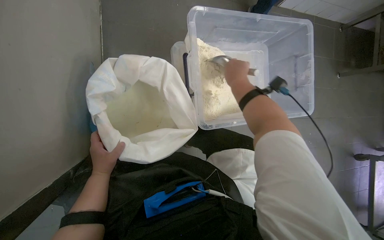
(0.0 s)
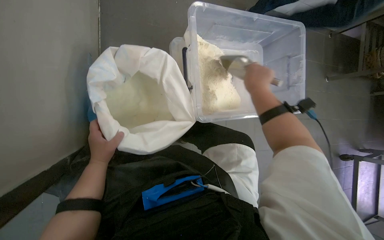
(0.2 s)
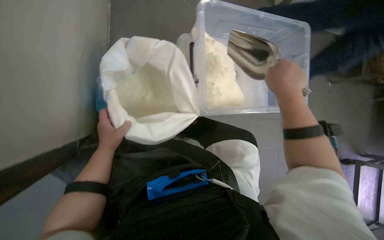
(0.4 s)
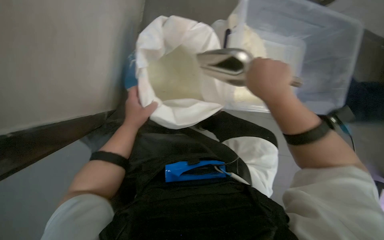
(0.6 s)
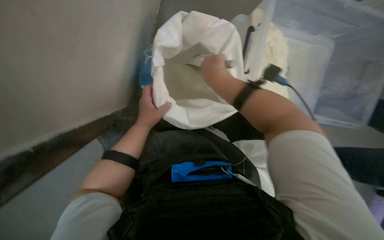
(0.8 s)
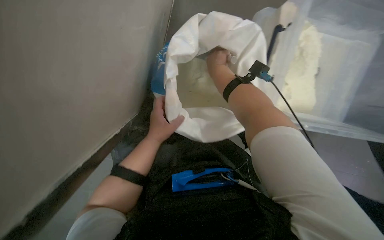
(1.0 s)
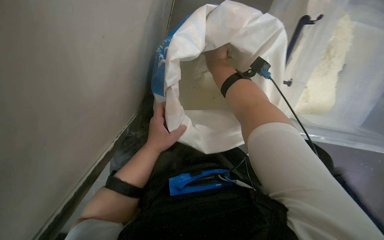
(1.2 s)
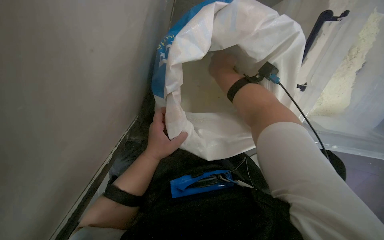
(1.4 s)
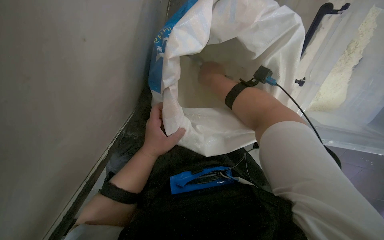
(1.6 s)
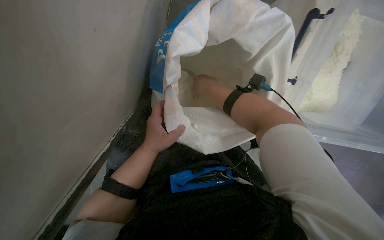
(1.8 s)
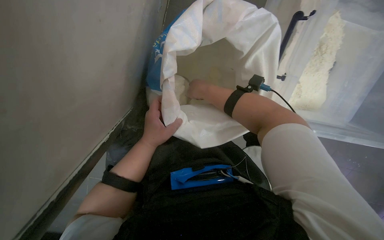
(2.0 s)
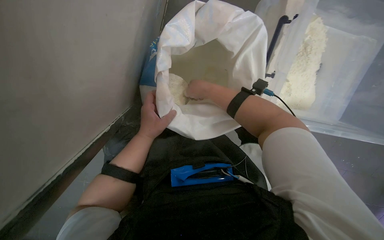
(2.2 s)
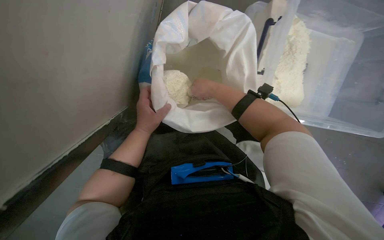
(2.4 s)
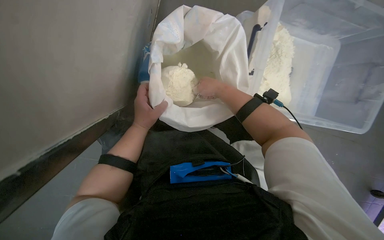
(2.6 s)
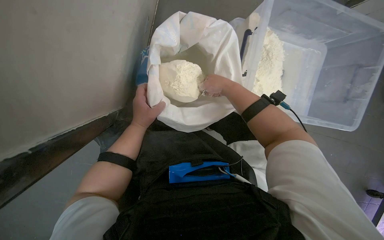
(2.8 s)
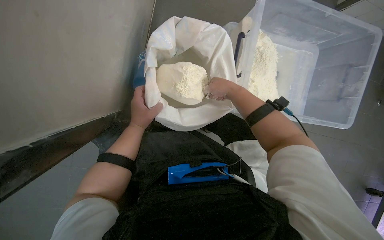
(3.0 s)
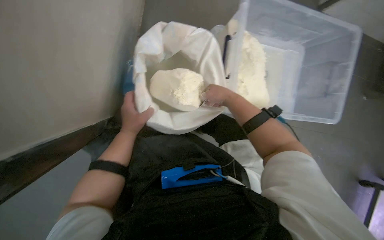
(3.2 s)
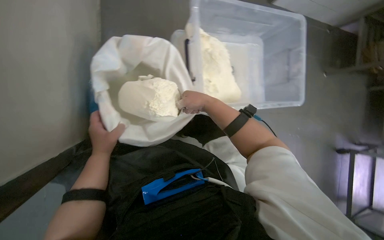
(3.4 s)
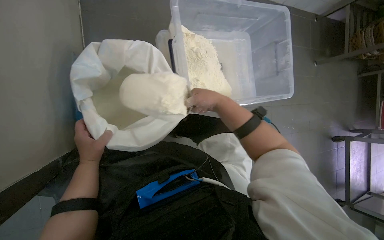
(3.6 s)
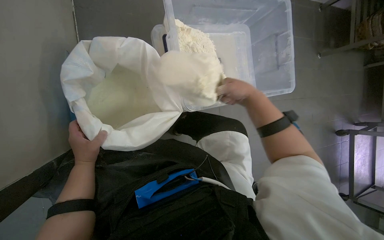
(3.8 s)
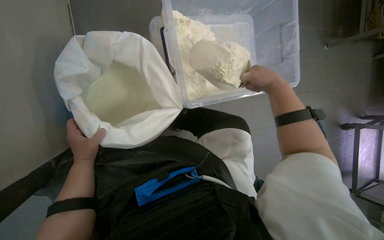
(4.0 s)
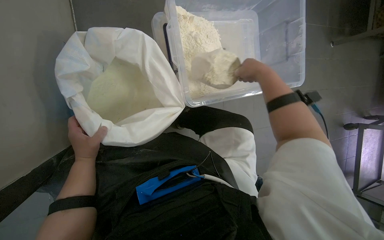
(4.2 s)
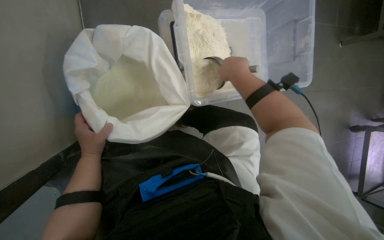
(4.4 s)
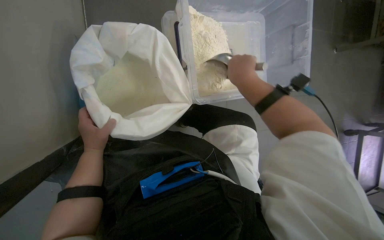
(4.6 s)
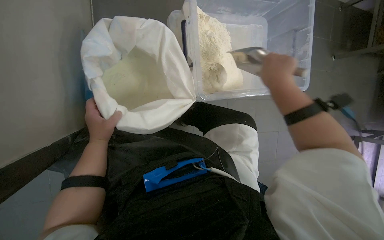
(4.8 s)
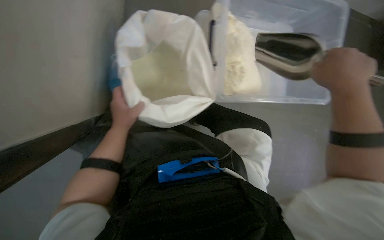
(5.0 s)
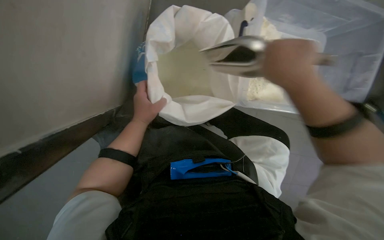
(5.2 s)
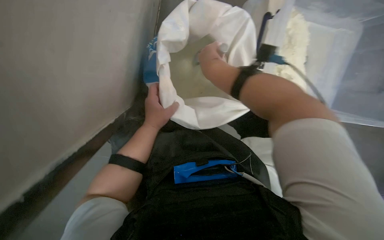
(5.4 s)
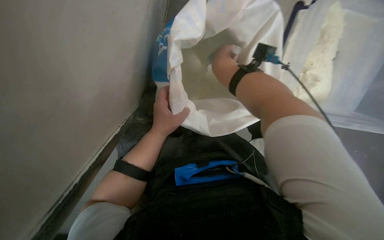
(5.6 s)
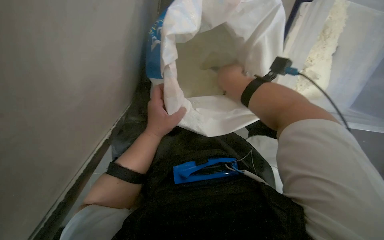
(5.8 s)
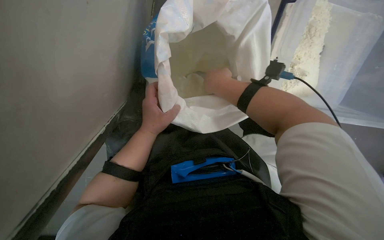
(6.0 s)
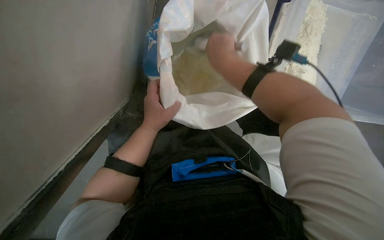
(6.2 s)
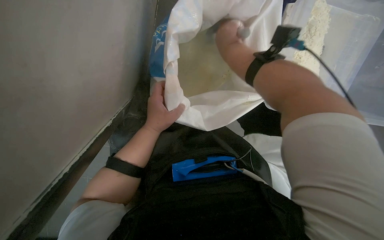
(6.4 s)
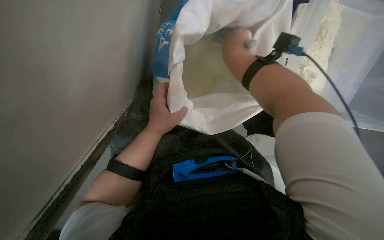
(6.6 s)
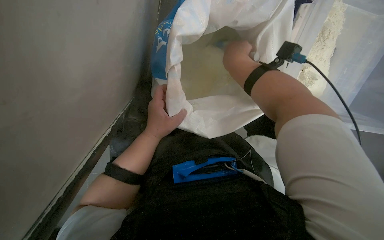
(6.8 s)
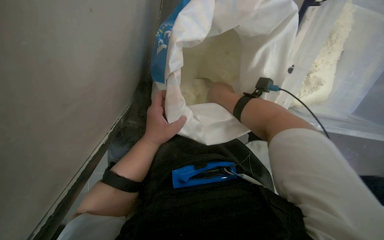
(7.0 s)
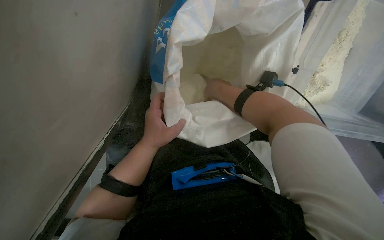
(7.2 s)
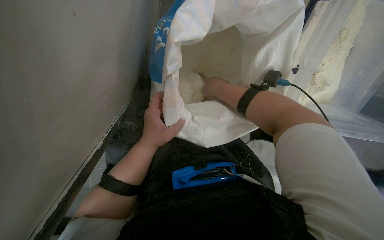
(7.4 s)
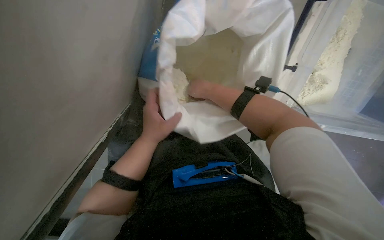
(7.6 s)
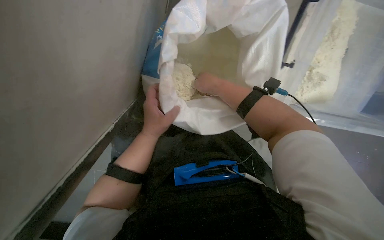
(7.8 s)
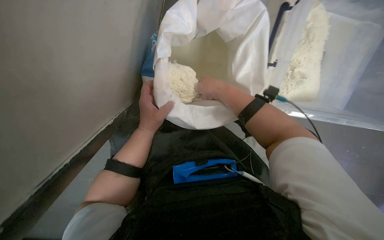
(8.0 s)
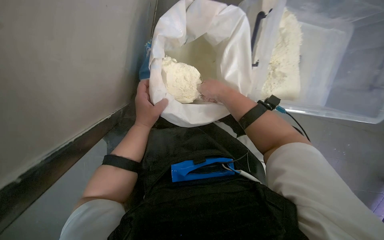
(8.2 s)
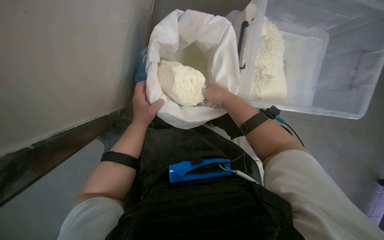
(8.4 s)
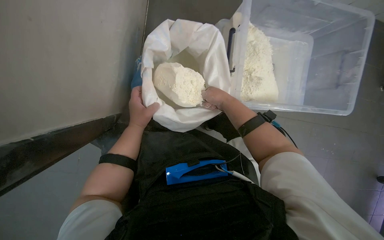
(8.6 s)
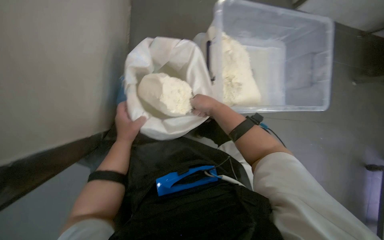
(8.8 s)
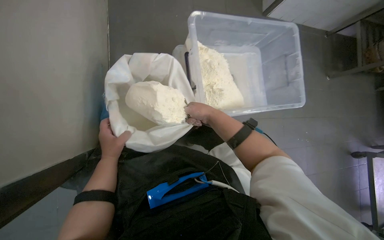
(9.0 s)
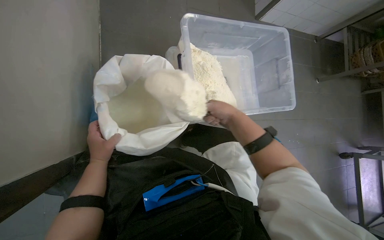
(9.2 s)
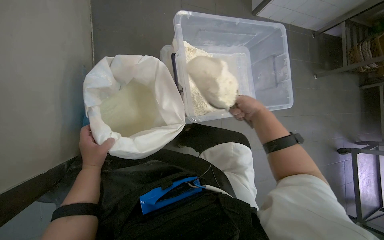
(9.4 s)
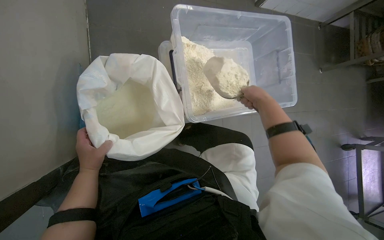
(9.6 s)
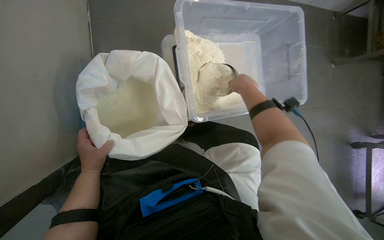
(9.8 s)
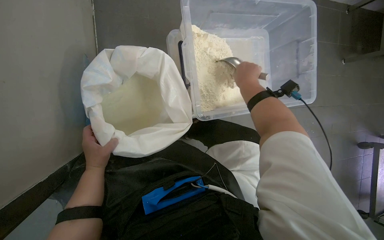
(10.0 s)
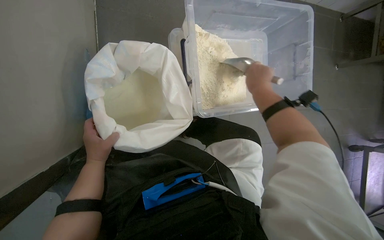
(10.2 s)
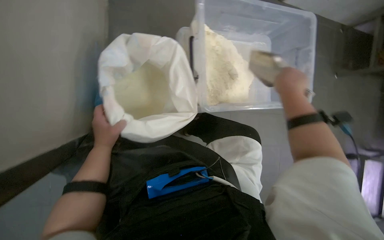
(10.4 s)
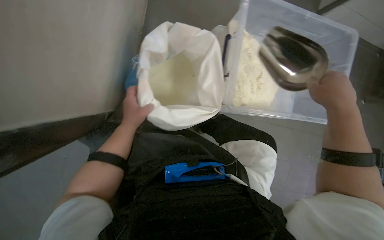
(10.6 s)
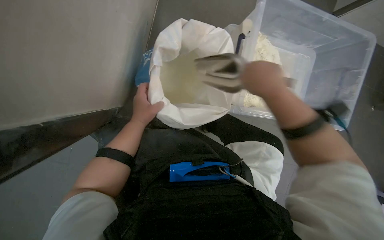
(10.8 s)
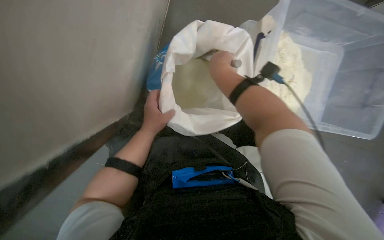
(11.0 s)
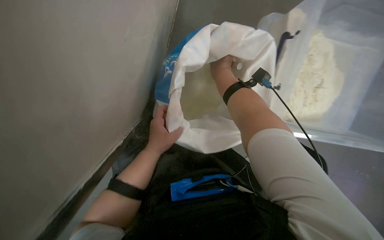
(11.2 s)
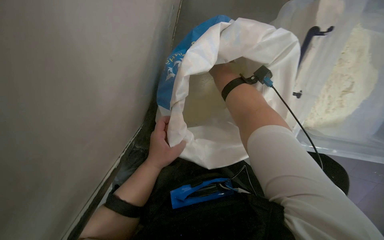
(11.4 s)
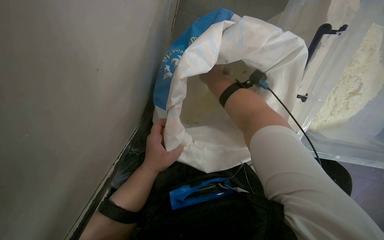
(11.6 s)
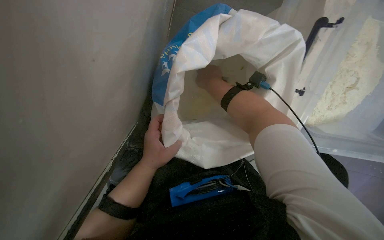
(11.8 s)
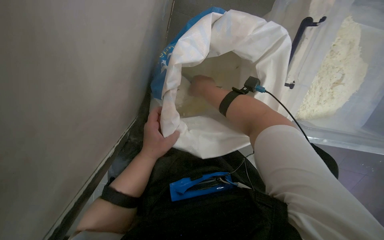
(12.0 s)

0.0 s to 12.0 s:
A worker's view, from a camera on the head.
Job: preparing food.
The whole recording: Scooping powder into container. The worker scoops powder from a large bag into a clear plastic container.
0.0 to 1.6 s: The wearer's head swings about 25 degrees to the left. The view tips downward by approximately 20 degrees. The right hand heads to the left, covering roughly 30 cm, and goes nearer to the camera and returns, some 15 cm each way.
1.6 to 3.0 s: The view tips upward by approximately 15 degrees. The right hand goes about 15 cm to the right.
3.0 to 4.4 s: The right hand moves approximately 30 cm to the right and comes back.
6.0 to 7.6 s: The right hand travels farther from the camera by some 10 cm, and travels up the picture and back again, about 10 cm each way.
7.6 to 9.0 s: The wearer's head swings roughly 25 degrees to the right. The view tilts about 25 degrees upward. The right hand is displaced down the picture by some 10 cm.
9.0 to 10.4 s: The right hand is displaced to the right and nearer to the camera by about 20 cm.
10.4 to 12.0 s: The wearer looks roughly 20 degrees further to the left. The view tilts about 15 degrees downward. The right hand goes approximately 40 cm to the left and farther from the camera.

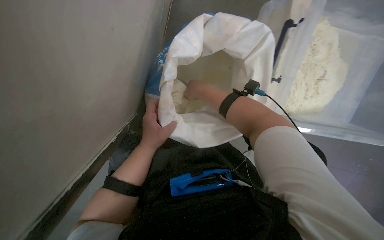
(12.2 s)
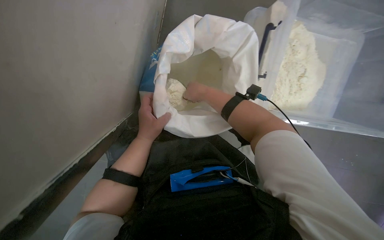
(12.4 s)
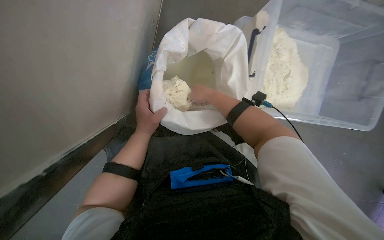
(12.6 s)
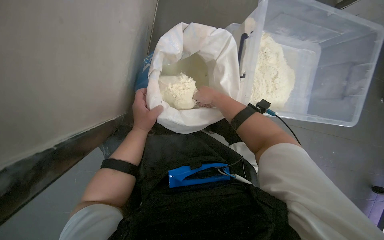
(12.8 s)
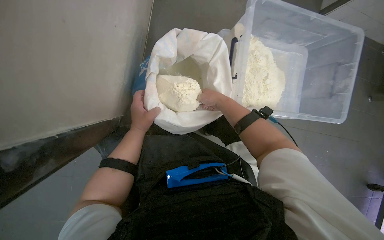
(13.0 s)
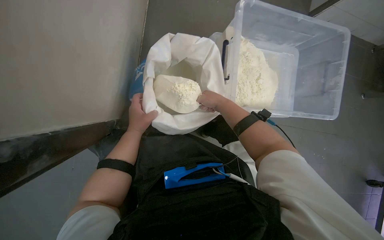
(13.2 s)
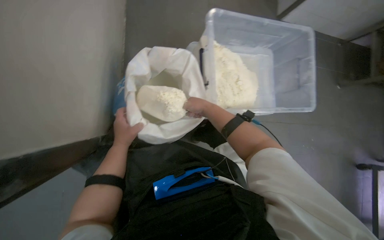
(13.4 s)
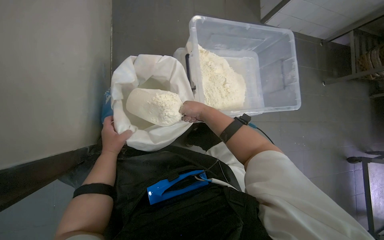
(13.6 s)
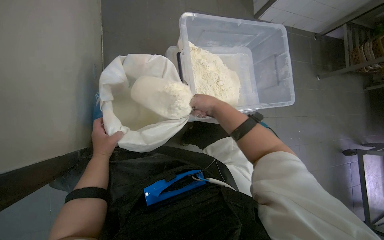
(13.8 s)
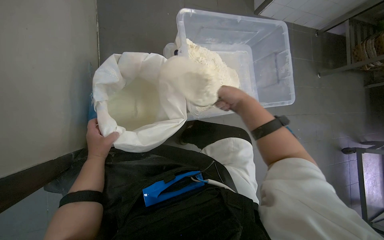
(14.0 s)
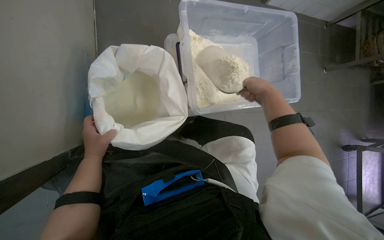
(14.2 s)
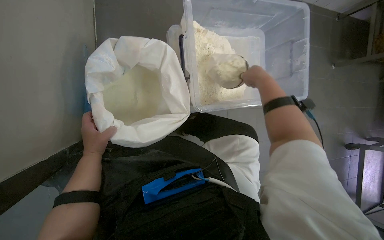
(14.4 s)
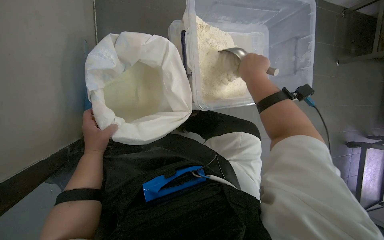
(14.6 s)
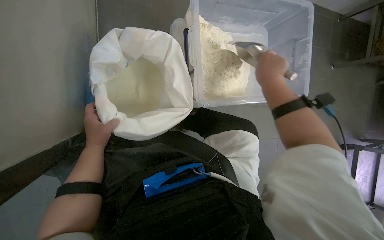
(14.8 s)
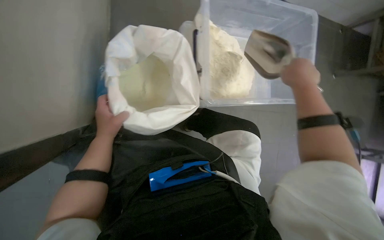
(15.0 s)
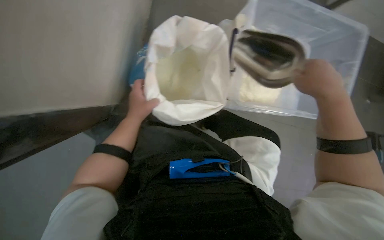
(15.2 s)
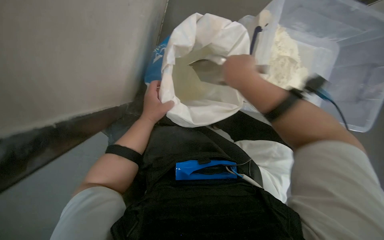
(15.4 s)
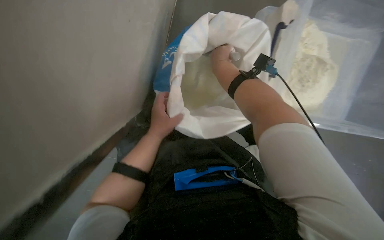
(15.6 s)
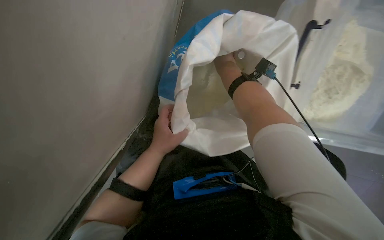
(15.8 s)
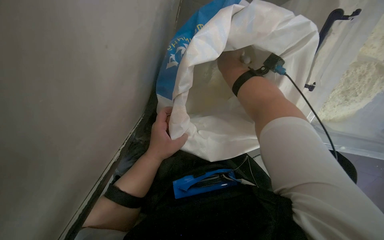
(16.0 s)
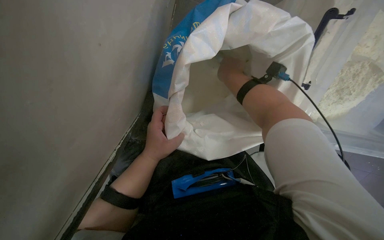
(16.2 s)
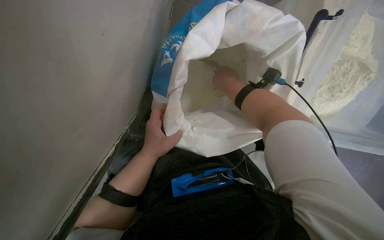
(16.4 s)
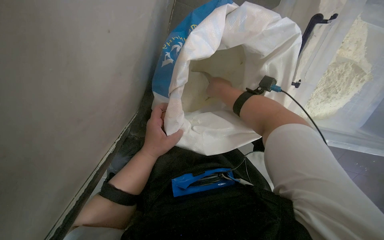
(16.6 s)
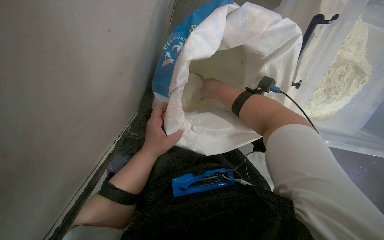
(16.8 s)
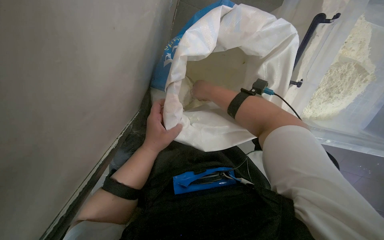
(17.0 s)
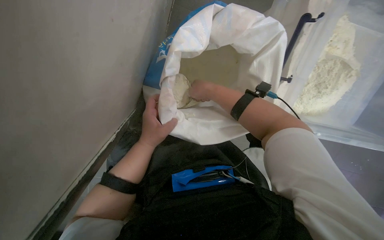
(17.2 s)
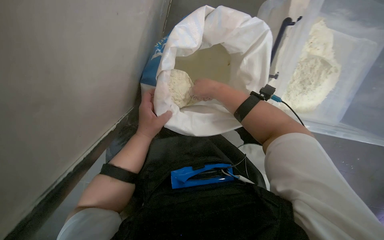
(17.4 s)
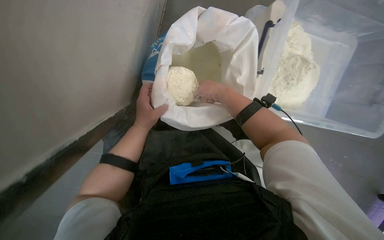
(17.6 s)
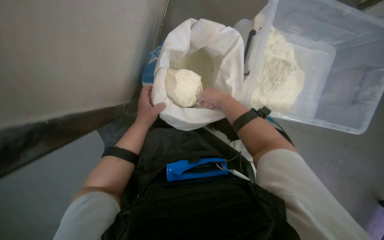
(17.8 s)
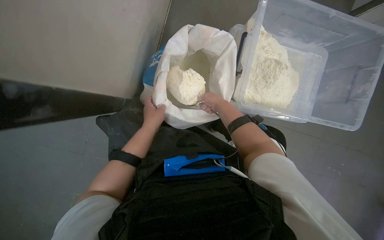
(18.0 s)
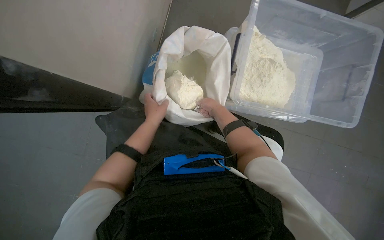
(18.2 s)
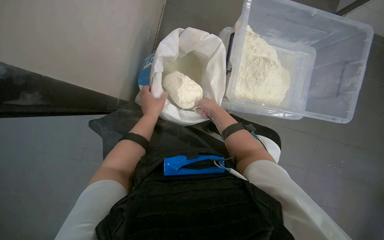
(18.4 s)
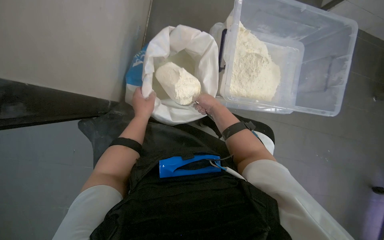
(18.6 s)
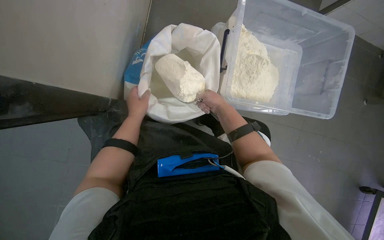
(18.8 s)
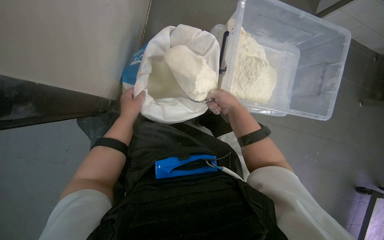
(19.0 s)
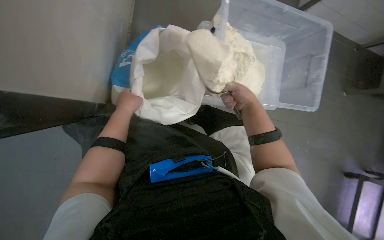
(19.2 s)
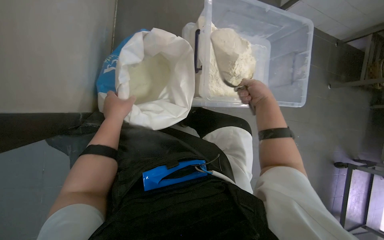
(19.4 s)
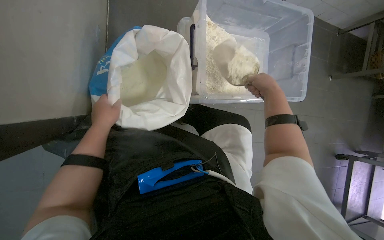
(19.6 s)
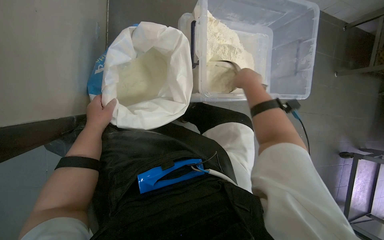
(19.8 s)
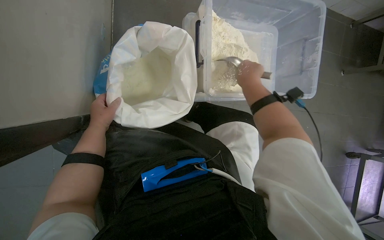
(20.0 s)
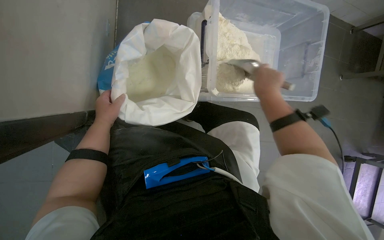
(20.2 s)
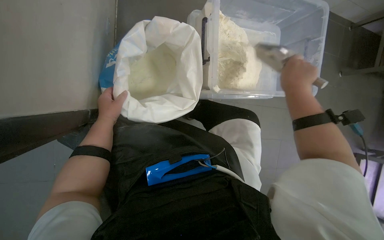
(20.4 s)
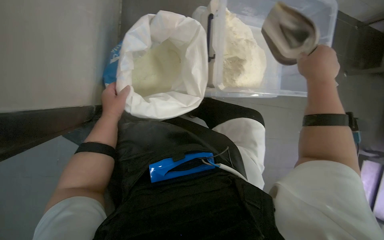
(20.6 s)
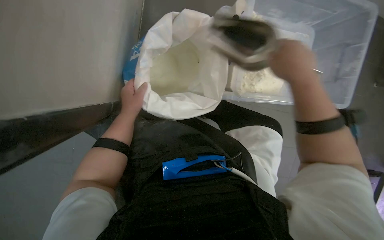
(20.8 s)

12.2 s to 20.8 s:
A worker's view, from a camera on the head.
Job: preparing food.
The whole recording: Scooping powder into container. The worker scoops powder from a large bag into a clear plastic container.
12.2 to 13.6 s: The wearer's head swings roughly 25 degrees to the right. The view tilts about 20 degrees upward. The right hand shifts some 10 cm down the picture.
13.6 to 15.0 s: The right hand goes roughly 25 cm to the right and nearer to the camera.
15.0 to 16.6 s: The head turns to the left by roughly 20 degrees. The view tilts approximately 15 degrees downward.
16.6 to 18.0 s: The wearer looks roughly 15 degrees further upward.
18.0 to 19.4 s: The head turns to the right by some 15 degrees. The right hand moves to the right and nearer to the camera, about 25 cm.
19.4 to 20.8 s: The right hand goes some 20 cm to the left and nearer to the camera.
